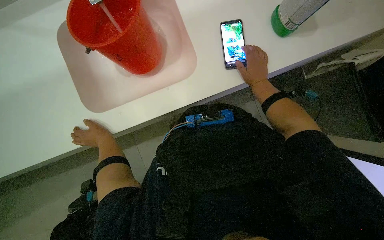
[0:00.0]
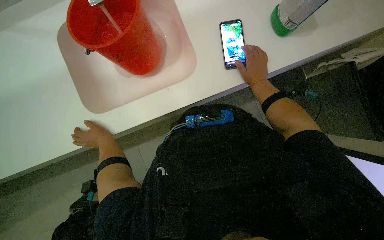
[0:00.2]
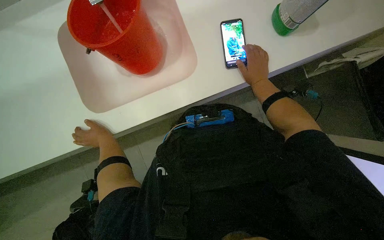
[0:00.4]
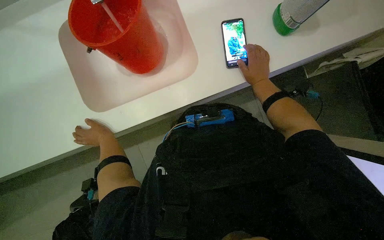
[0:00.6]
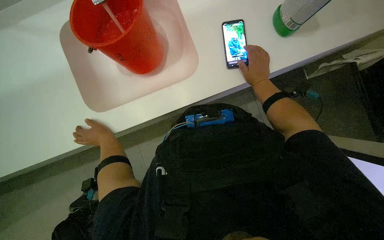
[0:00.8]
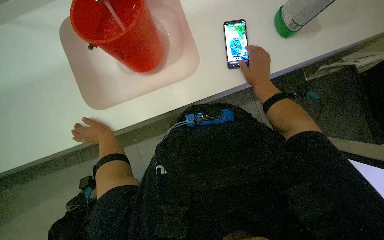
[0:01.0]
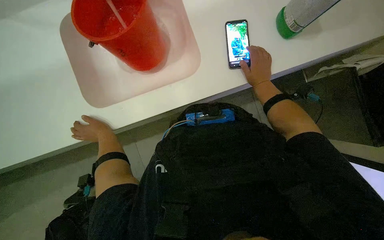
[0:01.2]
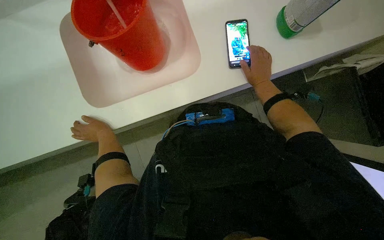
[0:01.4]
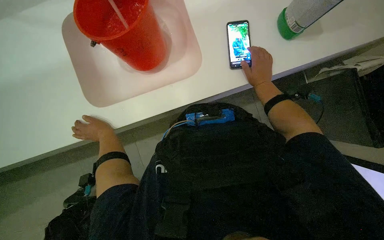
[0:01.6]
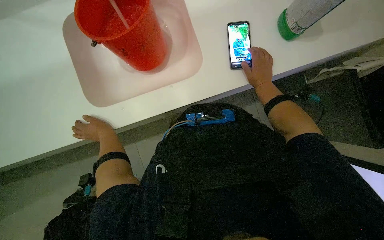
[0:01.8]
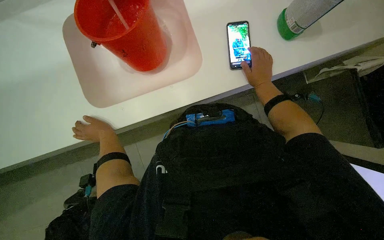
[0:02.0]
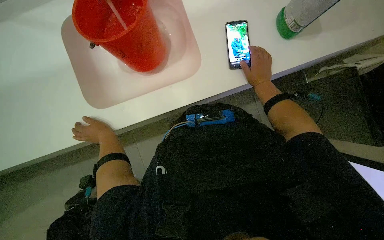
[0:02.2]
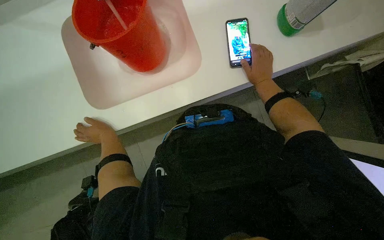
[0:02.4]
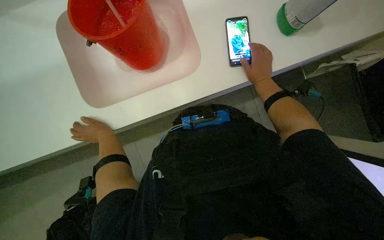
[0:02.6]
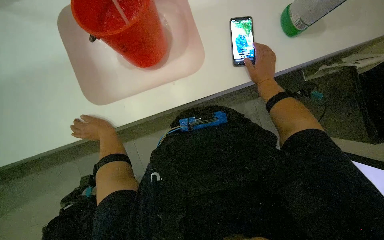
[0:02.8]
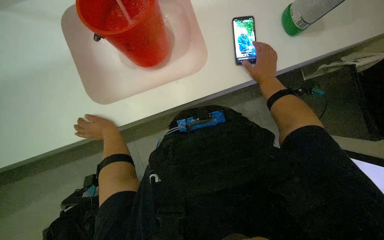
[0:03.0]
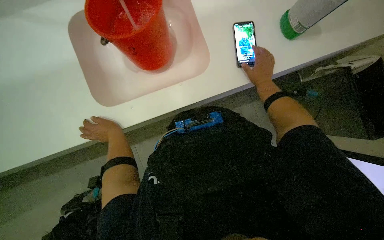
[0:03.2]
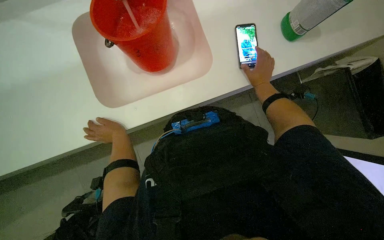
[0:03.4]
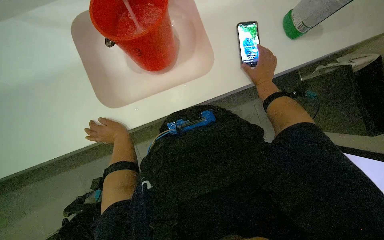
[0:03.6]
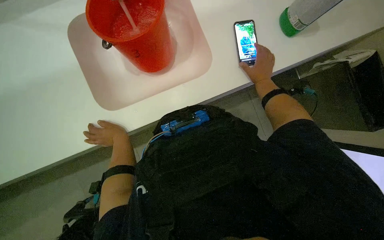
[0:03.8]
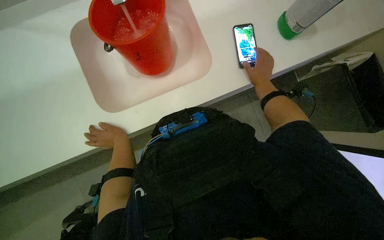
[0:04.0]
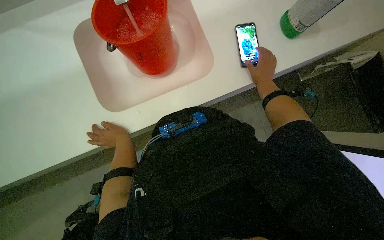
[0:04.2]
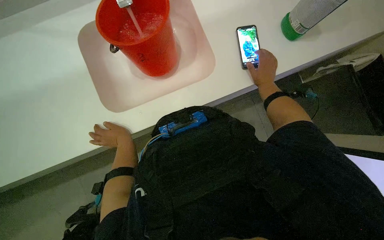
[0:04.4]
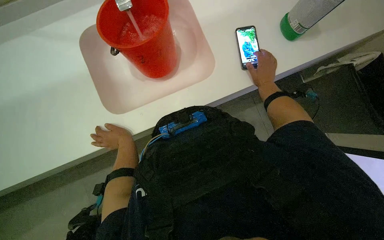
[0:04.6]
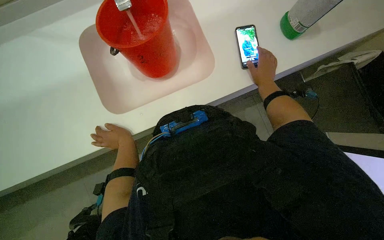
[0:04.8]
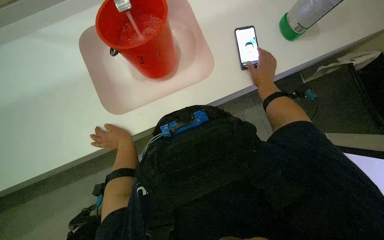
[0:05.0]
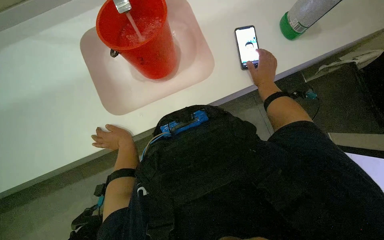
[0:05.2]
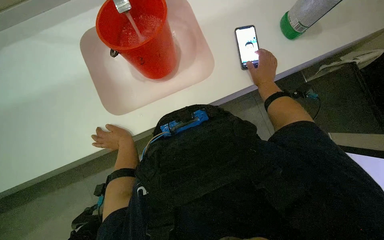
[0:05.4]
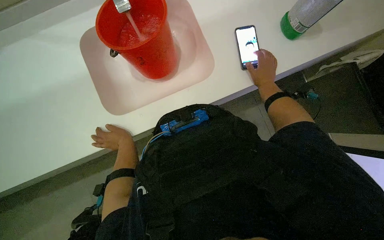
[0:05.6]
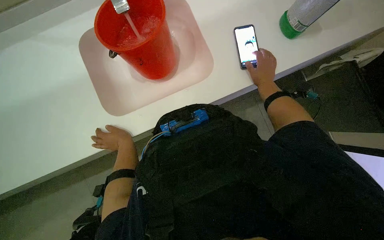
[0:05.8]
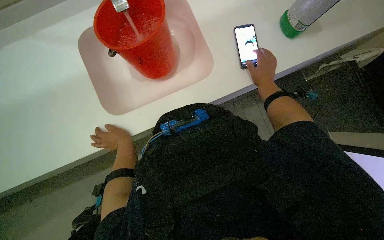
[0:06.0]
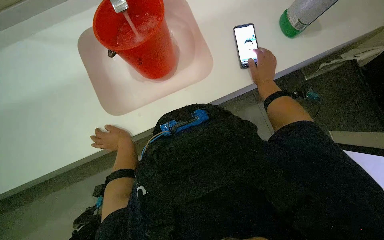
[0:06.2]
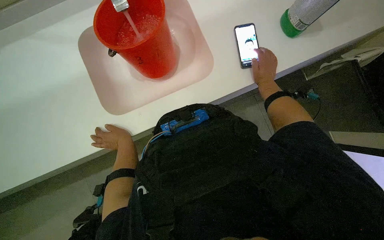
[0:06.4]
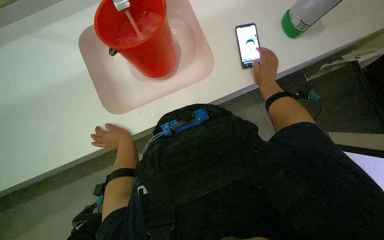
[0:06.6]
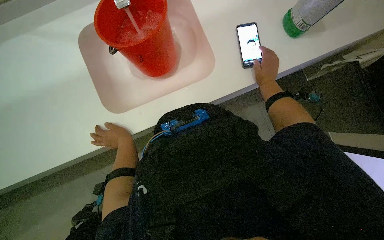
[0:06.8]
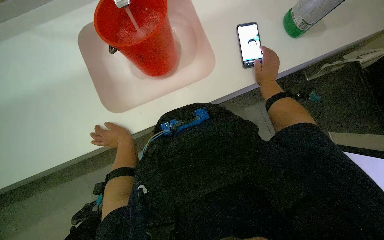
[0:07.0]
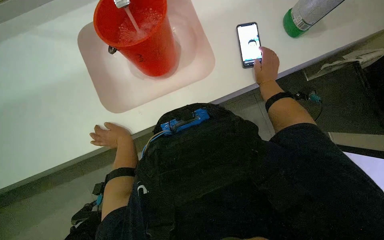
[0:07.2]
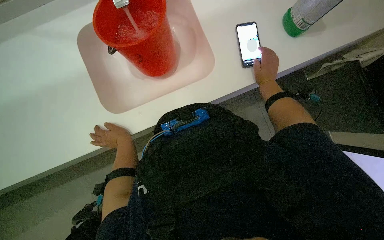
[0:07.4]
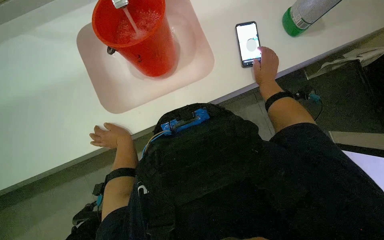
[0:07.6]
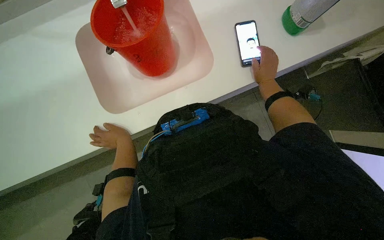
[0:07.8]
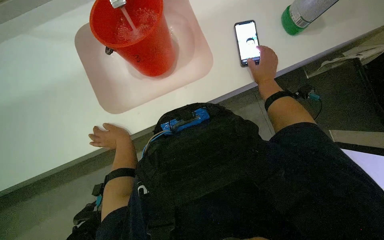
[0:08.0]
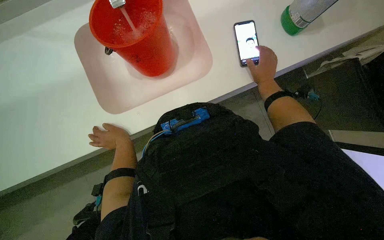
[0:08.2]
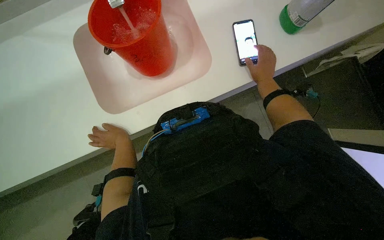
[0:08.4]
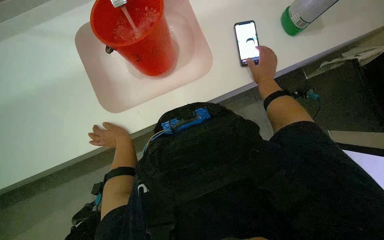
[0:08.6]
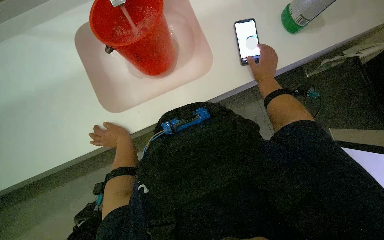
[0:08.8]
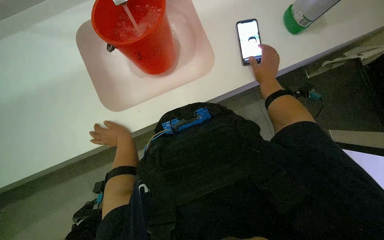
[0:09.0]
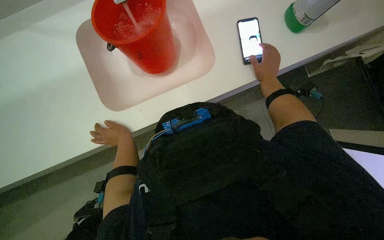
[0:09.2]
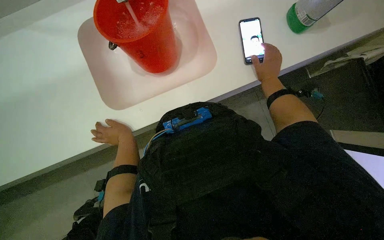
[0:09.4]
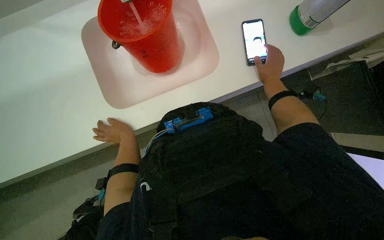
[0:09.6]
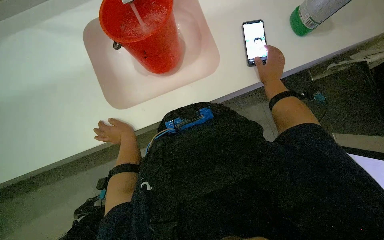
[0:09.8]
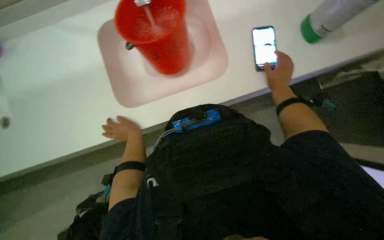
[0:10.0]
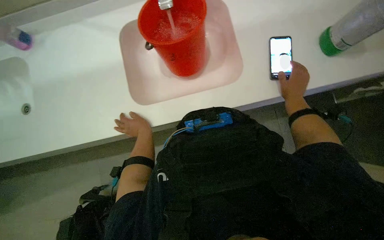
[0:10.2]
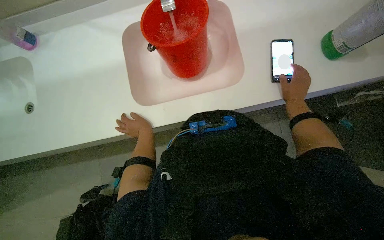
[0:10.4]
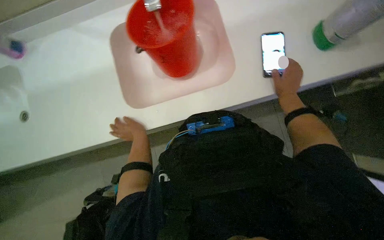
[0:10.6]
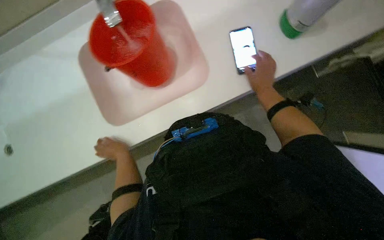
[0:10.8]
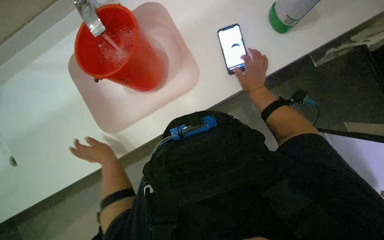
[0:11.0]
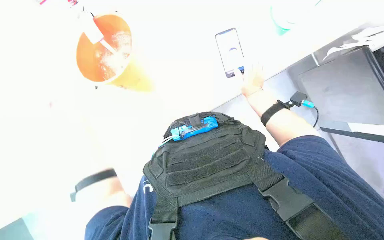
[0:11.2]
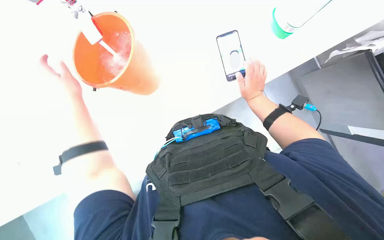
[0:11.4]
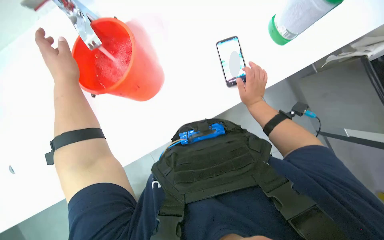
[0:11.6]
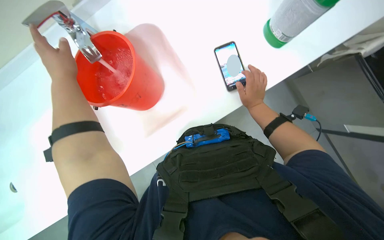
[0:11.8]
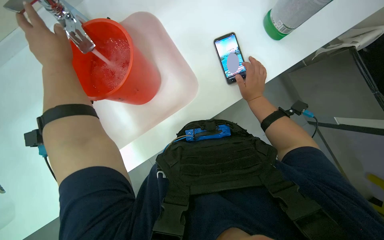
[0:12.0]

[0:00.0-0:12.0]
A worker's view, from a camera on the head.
Job: preparing cleaning supplies.
The whole recording: Preparing cleaning solution. The worker fills a bucket with water and cleaning solution, then pours it into a cleaning cart and prepares a mop.
0:00.0 to 0:10.4: The hands make small movements and keep their place.

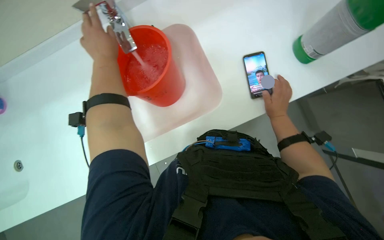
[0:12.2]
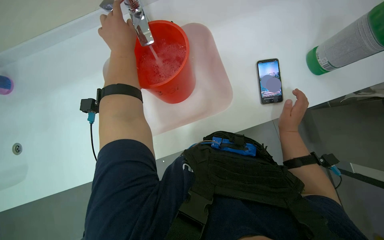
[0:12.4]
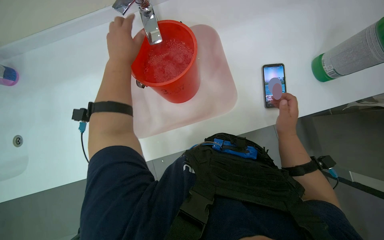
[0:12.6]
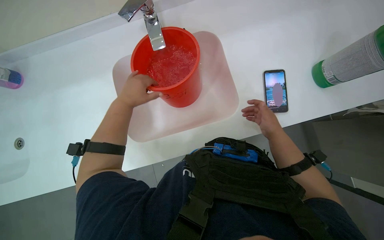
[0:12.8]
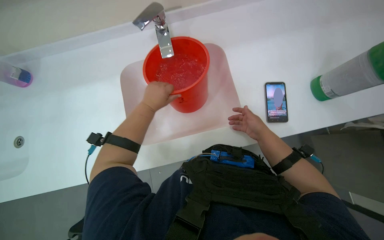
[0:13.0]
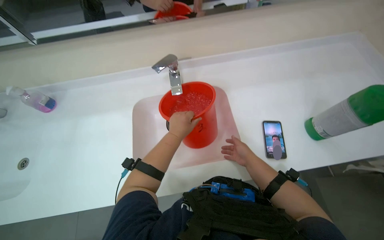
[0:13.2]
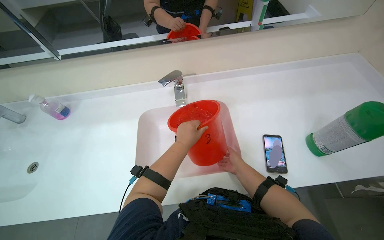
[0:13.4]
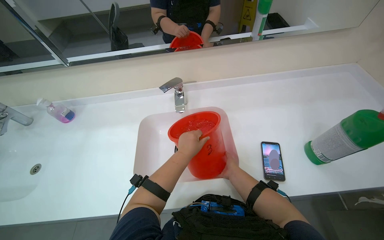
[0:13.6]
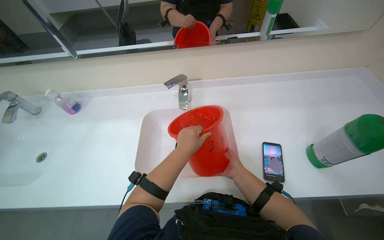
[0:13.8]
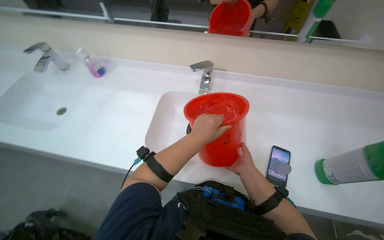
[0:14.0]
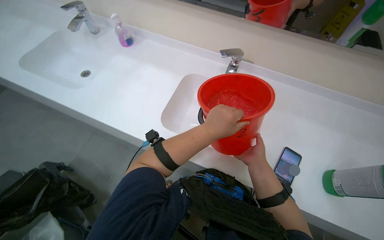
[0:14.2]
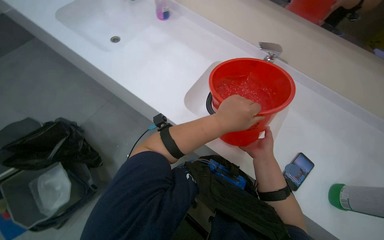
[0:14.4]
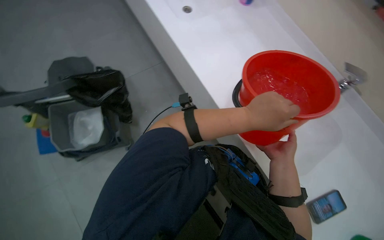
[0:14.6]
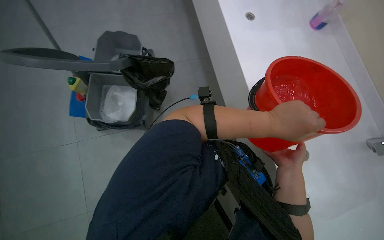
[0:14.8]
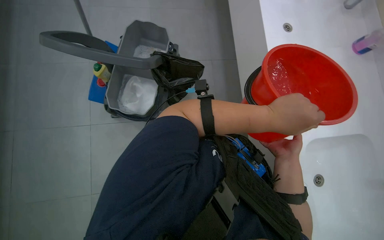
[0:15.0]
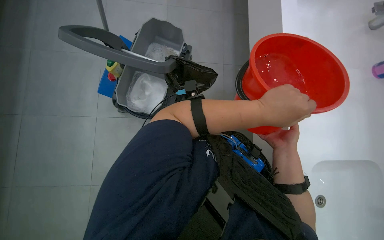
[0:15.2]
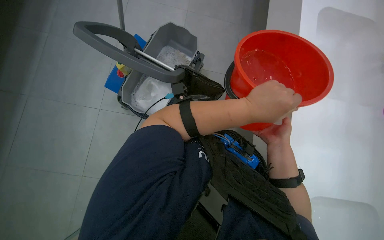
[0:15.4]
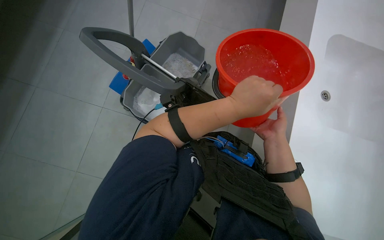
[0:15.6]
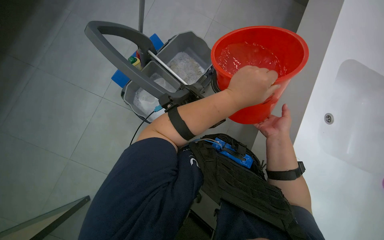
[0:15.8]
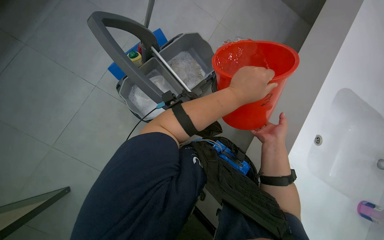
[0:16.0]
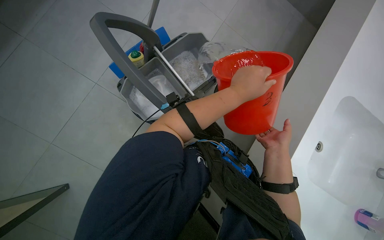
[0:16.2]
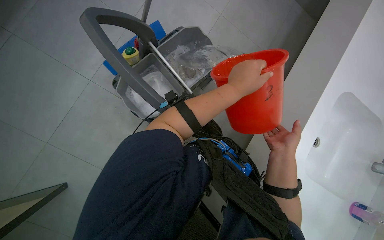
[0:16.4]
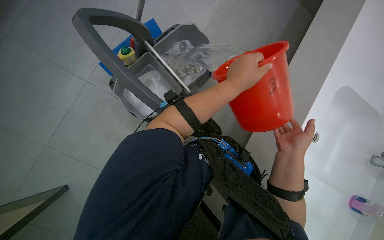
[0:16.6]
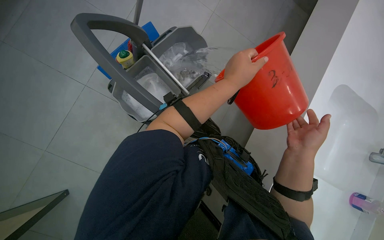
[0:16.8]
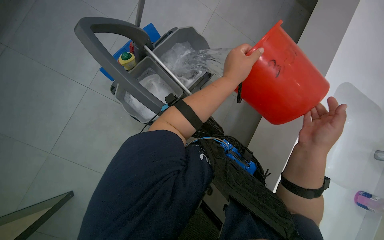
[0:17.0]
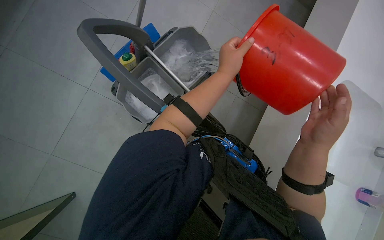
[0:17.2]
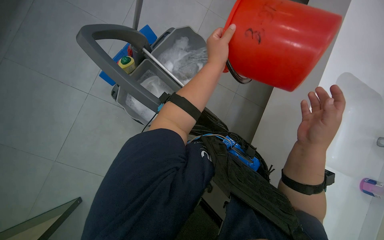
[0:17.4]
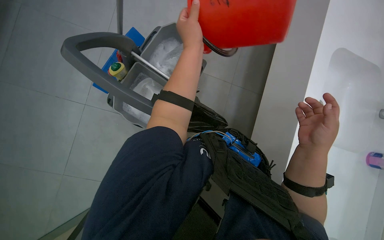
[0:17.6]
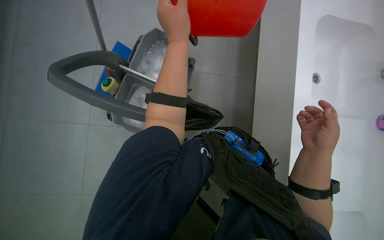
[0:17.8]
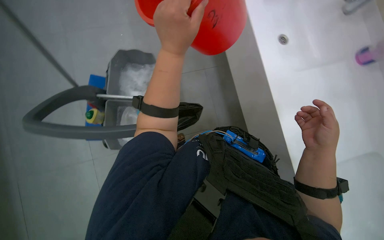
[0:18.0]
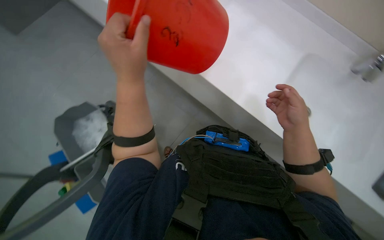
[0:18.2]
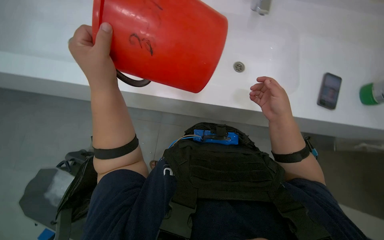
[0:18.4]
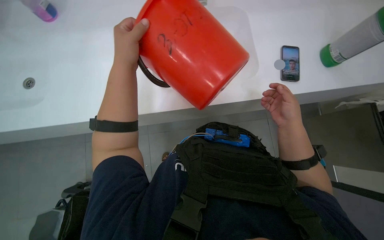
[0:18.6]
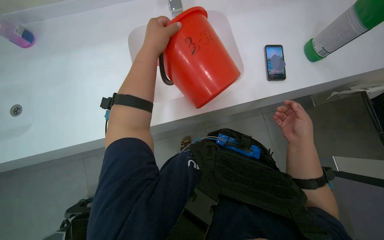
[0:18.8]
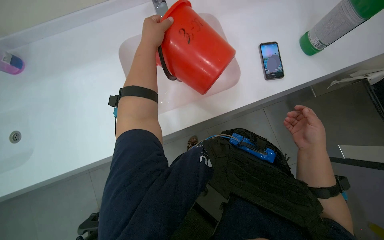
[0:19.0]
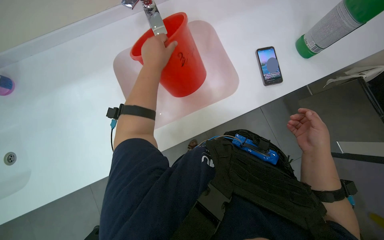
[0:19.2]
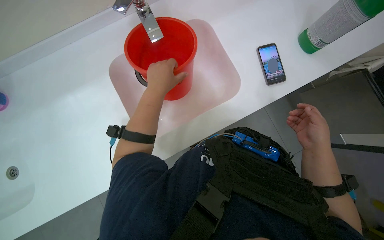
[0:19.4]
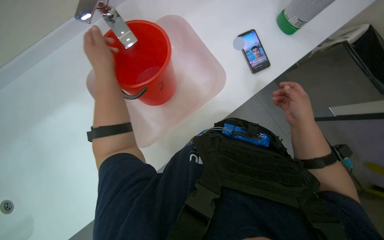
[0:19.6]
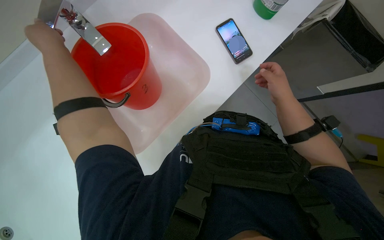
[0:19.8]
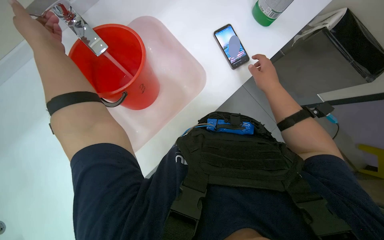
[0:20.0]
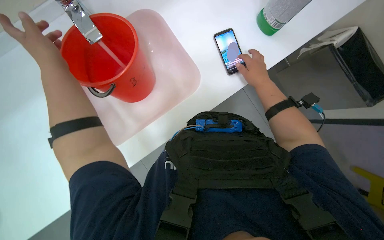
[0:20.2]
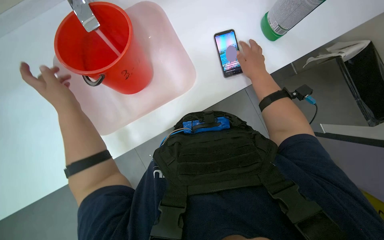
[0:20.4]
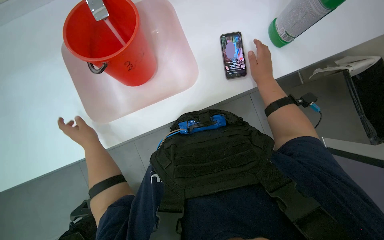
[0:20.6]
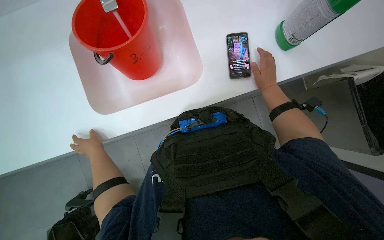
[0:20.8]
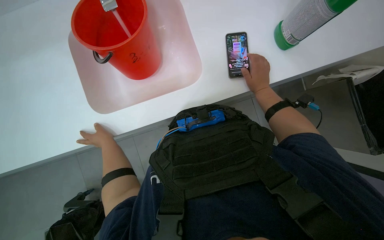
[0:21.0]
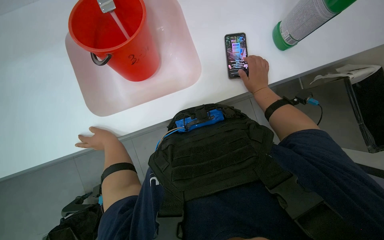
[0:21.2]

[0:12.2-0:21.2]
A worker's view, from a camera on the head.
Job: preparing cleaning supplies.
The whole recording: Preparing cleaning solution. The worker fills a bucket with water and cleaning solution, then pours it into a cleaning cart and prepares a mop.
0:12.2 to 0:13.8: The camera pitches upward, by about 25 degrees. The left hand heads down the picture and to the right, covering some 25 cm; the right hand heads to the left, covering about 15 cm.
0:13.8 to 0:15.2: The camera is carried about 50 cm. The wearer's head swings approximately 90 degrees to the left. The wearer looks roughly 15 degrees further downward.
0:15.2 to 0:16.6: The left hand is displaced up the picture by about 10 cm.
0:16.6 to 0:18.2: The scene turns about 40 degrees counterclockwise in the picture.
0:18.2 to 0:19.8: The left hand shifts about 25 cm up the picture, to the left and farther from the camera.
0:19.8 to 0:21.2: The left hand moves down the picture, some 40 cm; the right hand moves farther from the camera, some 15 cm.
